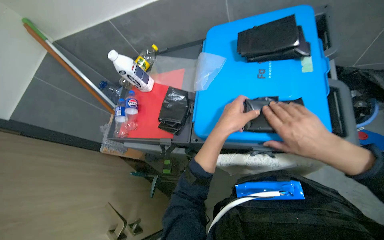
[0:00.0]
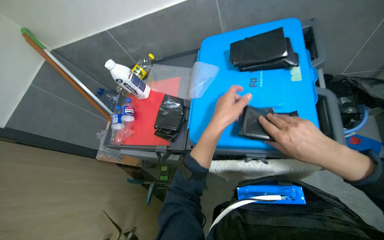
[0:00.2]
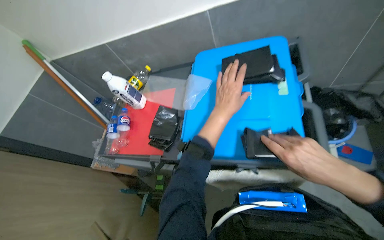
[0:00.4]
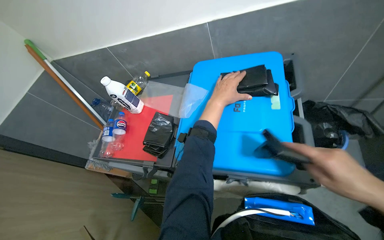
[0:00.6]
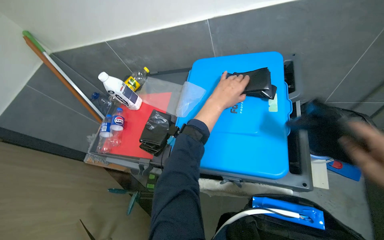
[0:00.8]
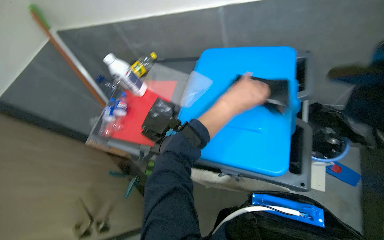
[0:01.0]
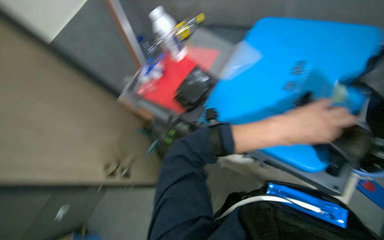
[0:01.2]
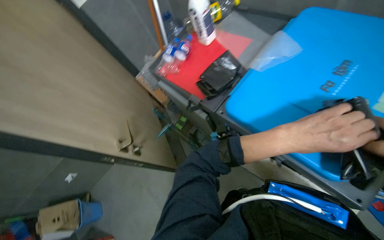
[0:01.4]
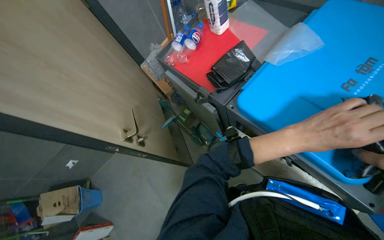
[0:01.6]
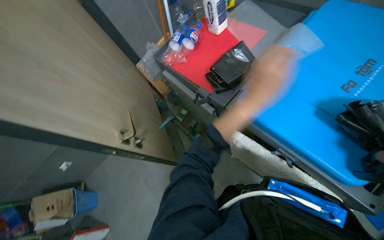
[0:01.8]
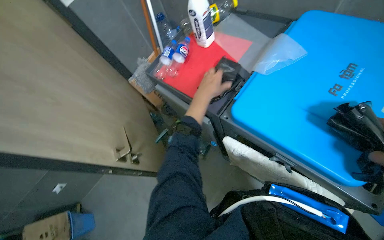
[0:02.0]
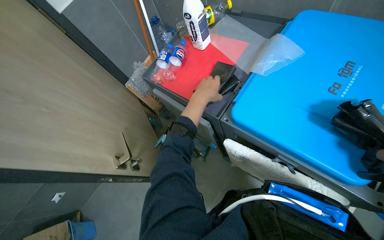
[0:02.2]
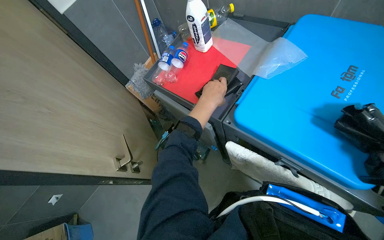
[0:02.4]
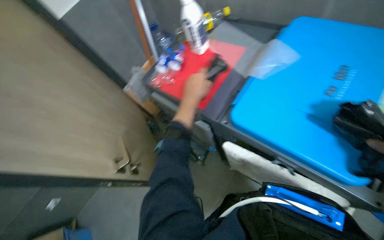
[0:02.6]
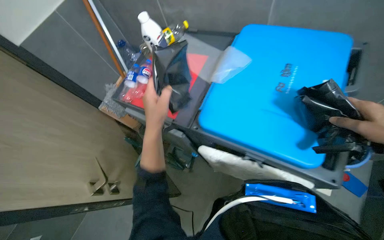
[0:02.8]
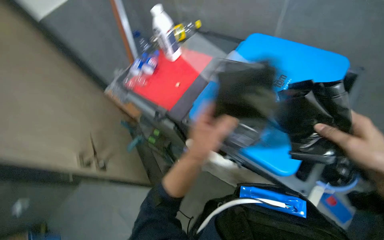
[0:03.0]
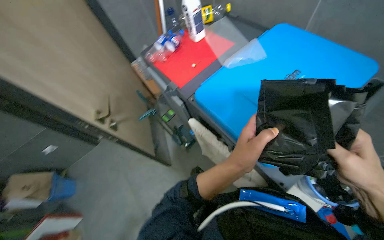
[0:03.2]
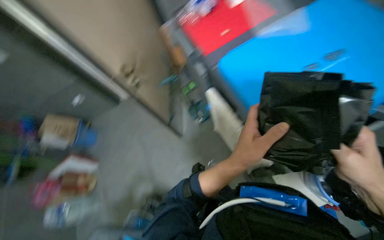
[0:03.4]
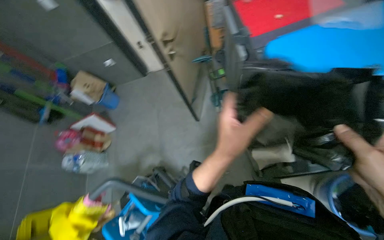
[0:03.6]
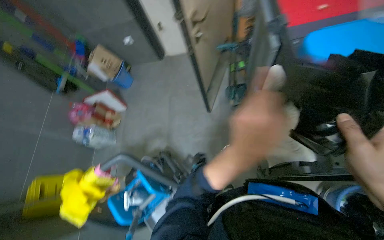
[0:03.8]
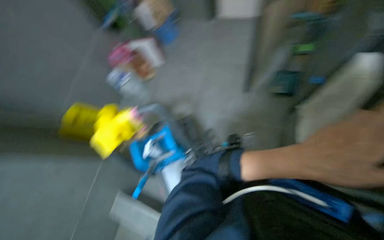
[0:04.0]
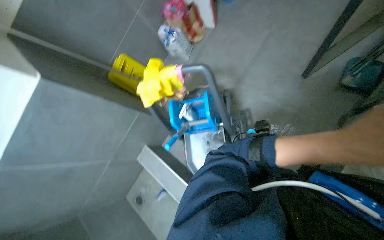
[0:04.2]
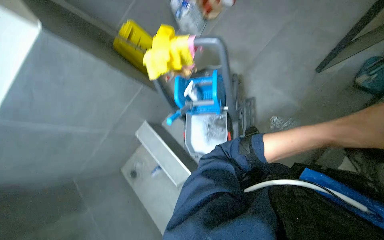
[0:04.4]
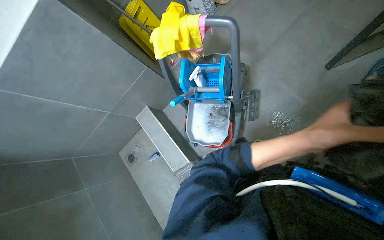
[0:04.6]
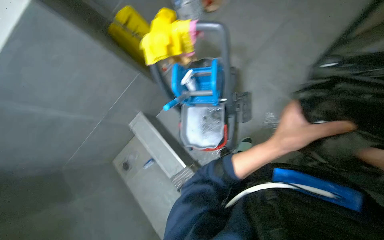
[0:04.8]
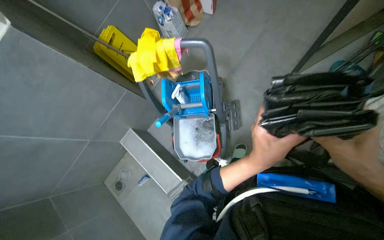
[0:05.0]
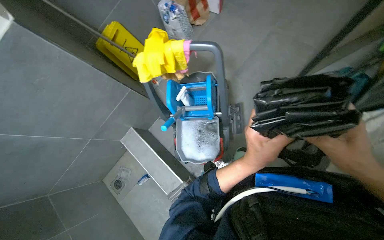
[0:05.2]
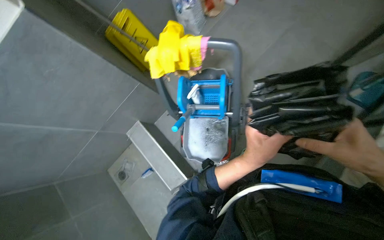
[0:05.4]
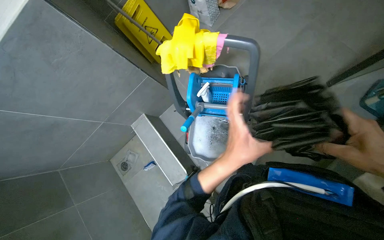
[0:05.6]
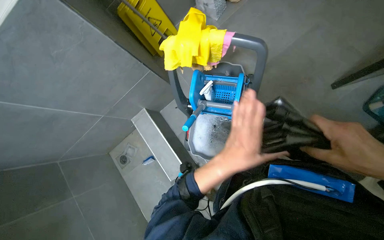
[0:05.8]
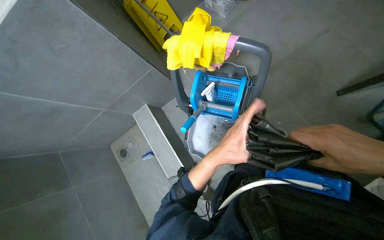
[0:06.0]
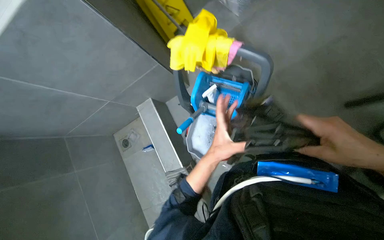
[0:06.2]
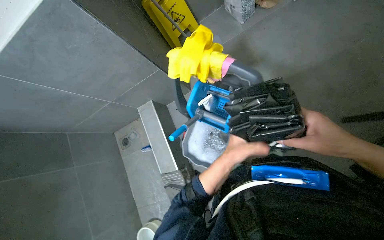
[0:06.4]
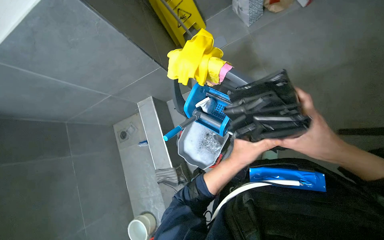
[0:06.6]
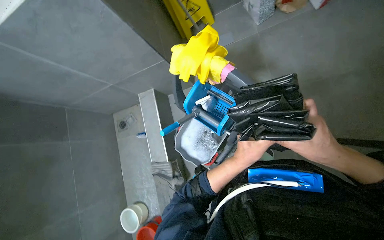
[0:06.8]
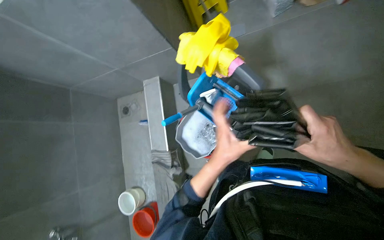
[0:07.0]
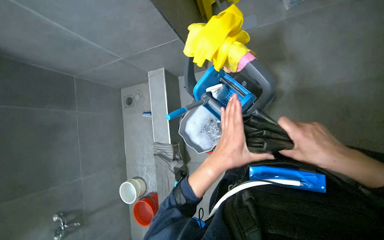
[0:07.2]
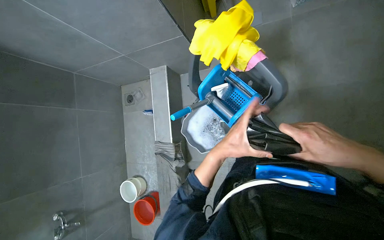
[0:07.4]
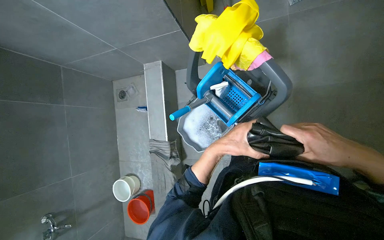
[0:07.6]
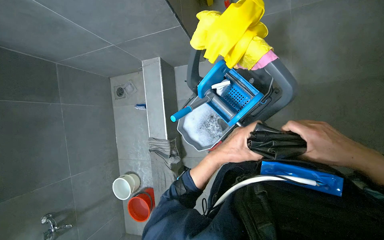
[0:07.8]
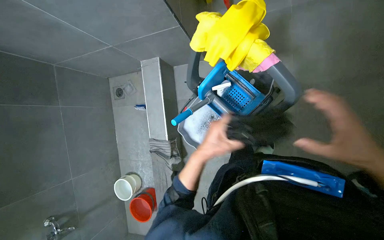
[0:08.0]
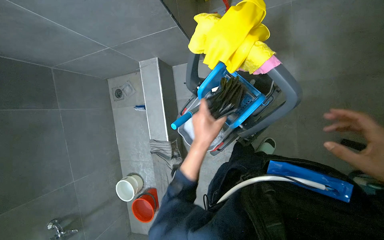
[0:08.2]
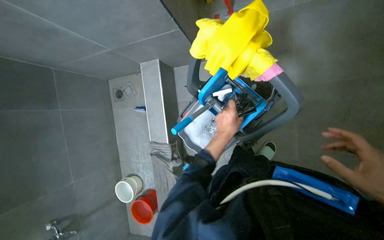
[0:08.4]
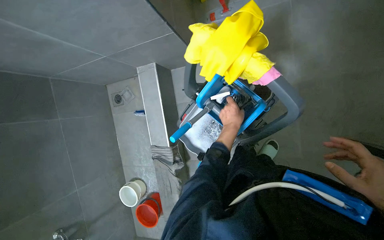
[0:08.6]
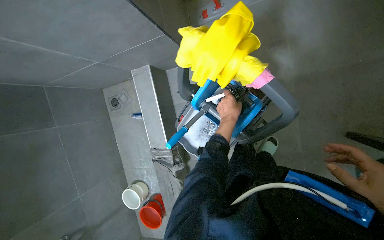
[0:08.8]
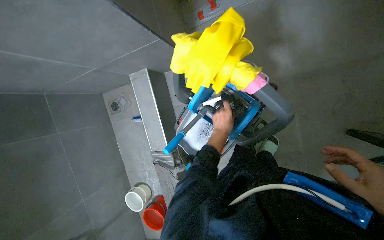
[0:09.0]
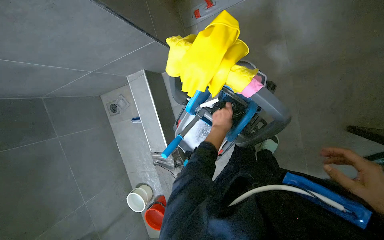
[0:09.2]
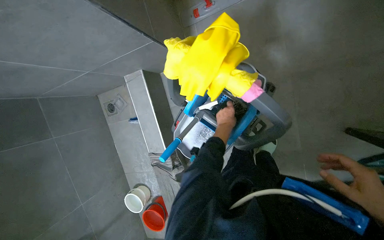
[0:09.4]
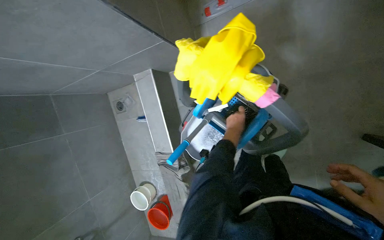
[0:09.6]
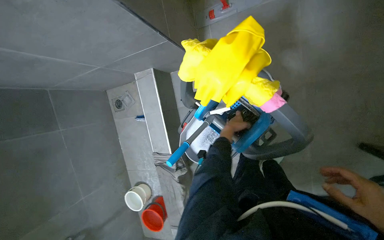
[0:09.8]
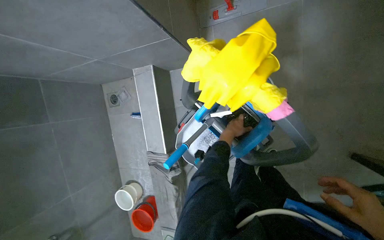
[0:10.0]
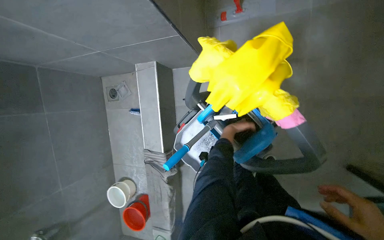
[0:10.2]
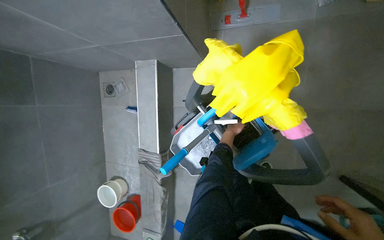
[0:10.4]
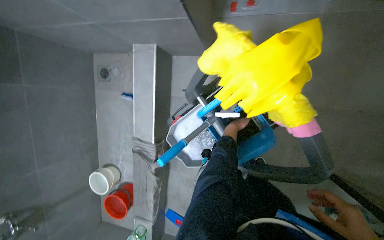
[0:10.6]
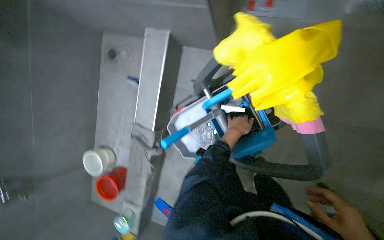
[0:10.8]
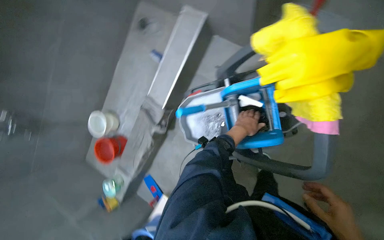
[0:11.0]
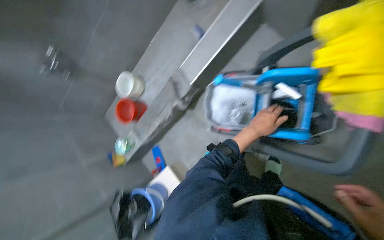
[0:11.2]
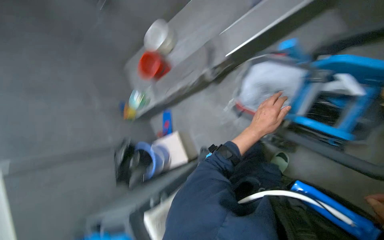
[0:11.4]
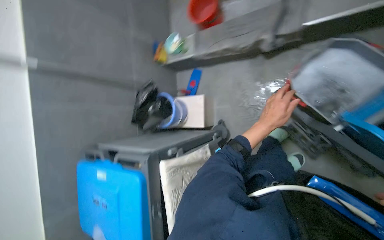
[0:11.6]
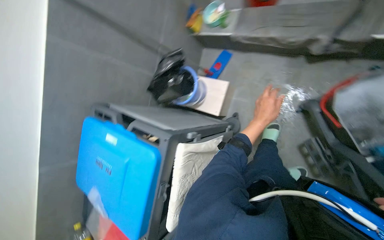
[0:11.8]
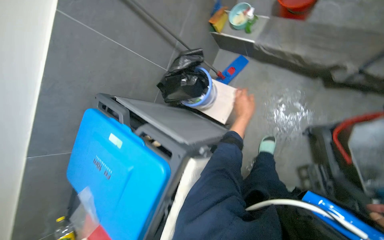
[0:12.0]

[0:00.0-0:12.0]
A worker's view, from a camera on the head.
Job: preparing cleaning supplies.
The whole recording: Unfolding and preparing trash bags. The worker unfolds and neatly stacks black trash bags, then places them into a bucket.
0:00.0 to 0:01.6: The view tips downward by about 15 degrees. Everything in view rotates about 35 degrees clockwise.
0:01.6 to 0:03.0: The left hand is displaced to the left by approximately 10 cm.
0:03.0 to 0:04.4: The wearer looks roughly 65 degrees further to the left. The view tips downward by roughly 35 degrees.
0:04.4 to 0:06.0: The left hand shifts some 35 cm to the left.
0:06.0 to 0:07.6: The view tips downward by some 15 degrees. Everything in view rotates some 25 degrees clockwise.
0:07.6 to 0:09.0: The left hand heads farther from the camera, covering about 20 cm.
0:09.0 to 0:10.4: The left hand travels farther from the camera by about 15 cm.
0:10.4 to 0:12.0: The head travels roughly 70 cm. The view tilts some 40 degrees downward. Everything in view rotates approximately 105 degrees clockwise.

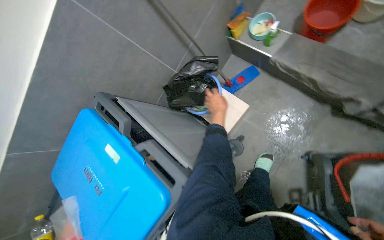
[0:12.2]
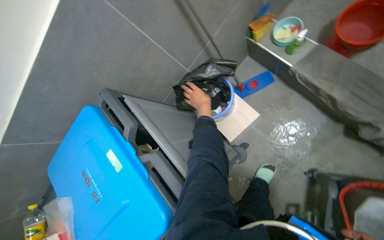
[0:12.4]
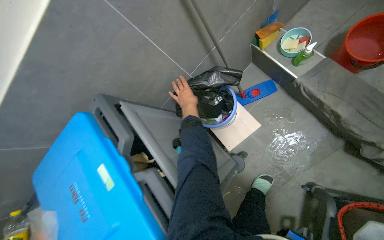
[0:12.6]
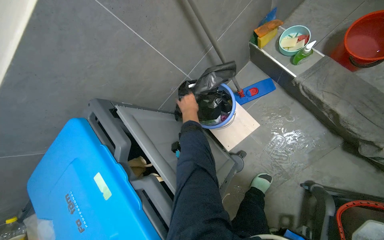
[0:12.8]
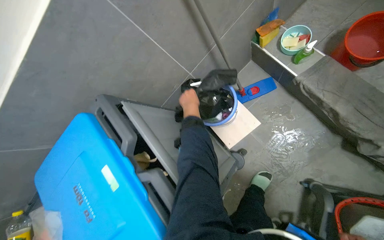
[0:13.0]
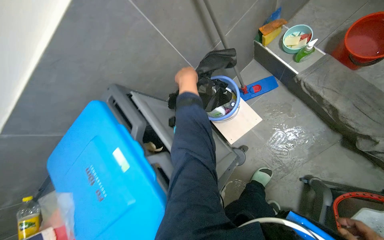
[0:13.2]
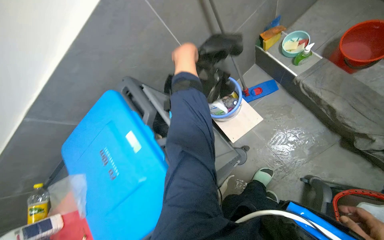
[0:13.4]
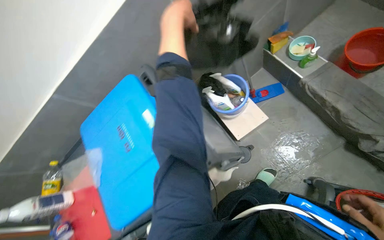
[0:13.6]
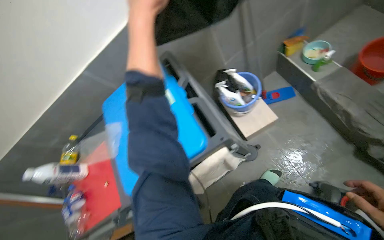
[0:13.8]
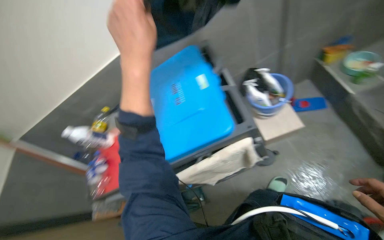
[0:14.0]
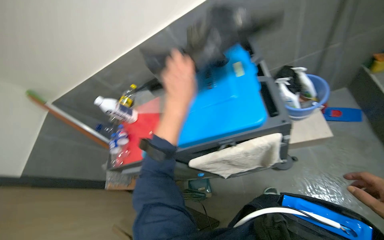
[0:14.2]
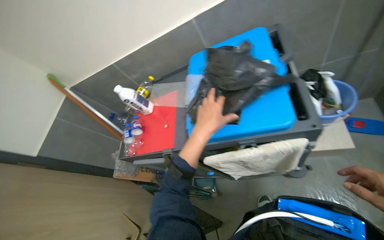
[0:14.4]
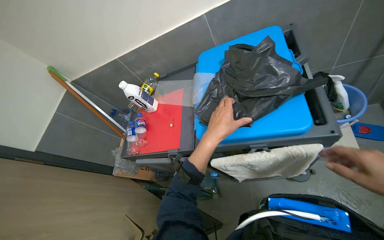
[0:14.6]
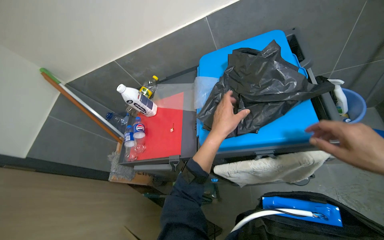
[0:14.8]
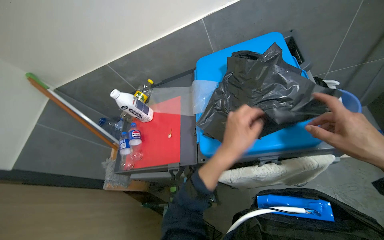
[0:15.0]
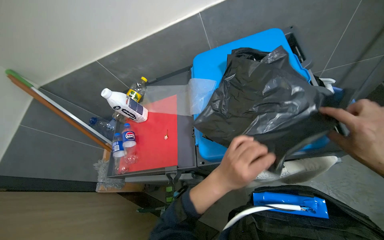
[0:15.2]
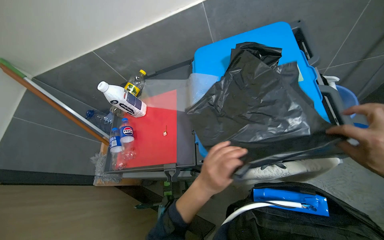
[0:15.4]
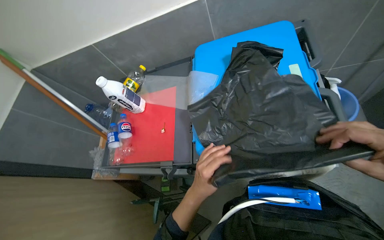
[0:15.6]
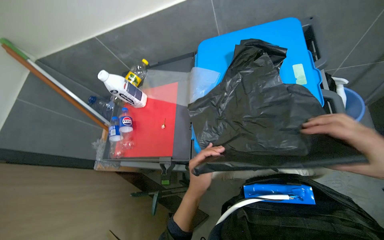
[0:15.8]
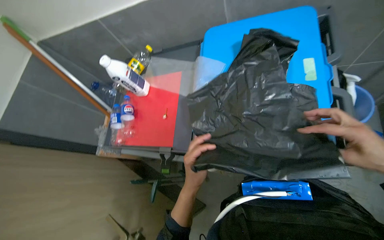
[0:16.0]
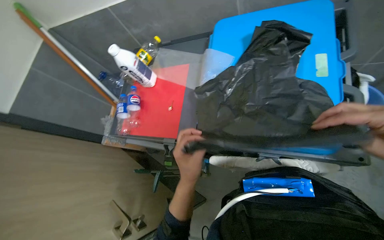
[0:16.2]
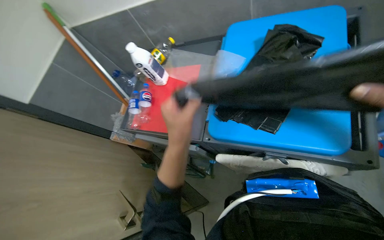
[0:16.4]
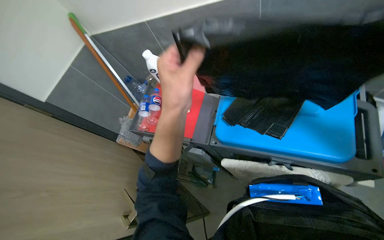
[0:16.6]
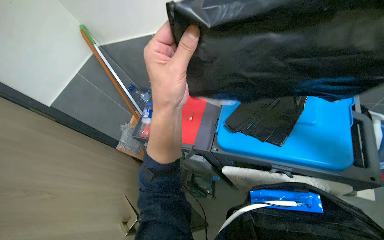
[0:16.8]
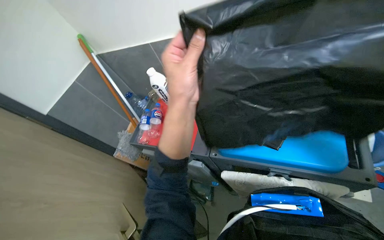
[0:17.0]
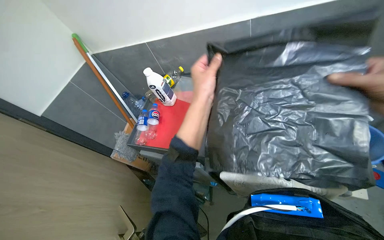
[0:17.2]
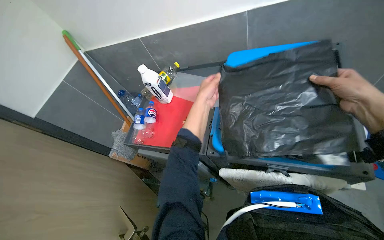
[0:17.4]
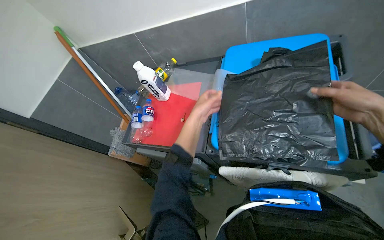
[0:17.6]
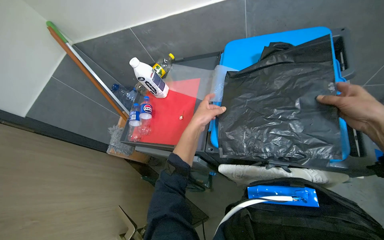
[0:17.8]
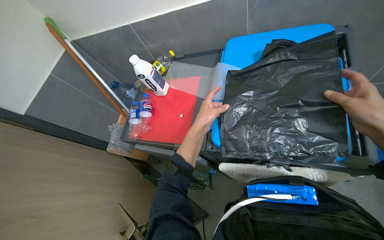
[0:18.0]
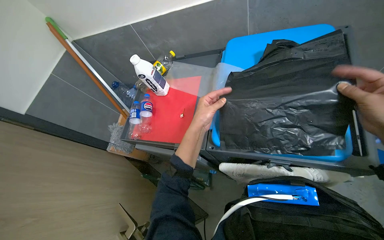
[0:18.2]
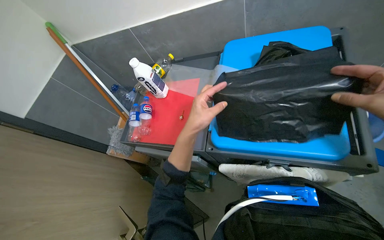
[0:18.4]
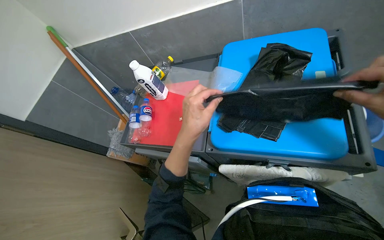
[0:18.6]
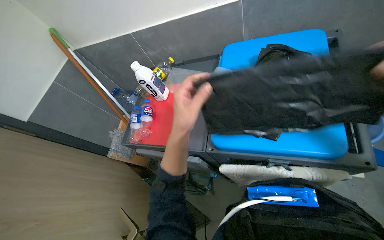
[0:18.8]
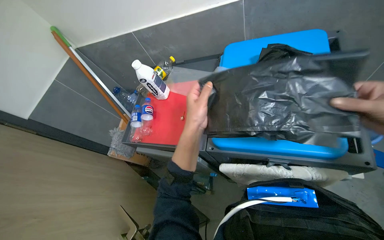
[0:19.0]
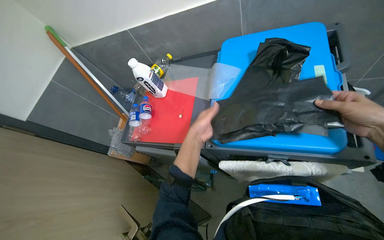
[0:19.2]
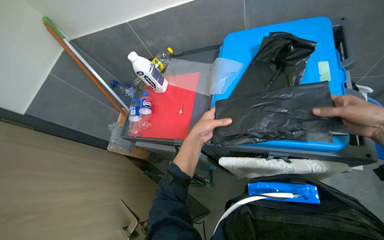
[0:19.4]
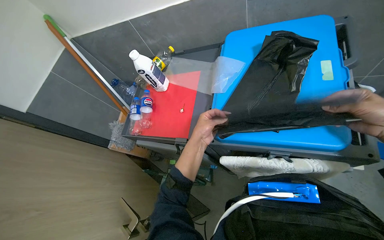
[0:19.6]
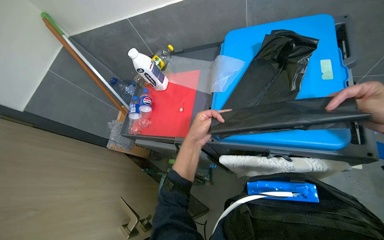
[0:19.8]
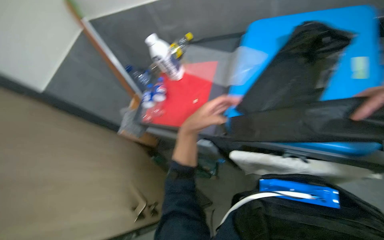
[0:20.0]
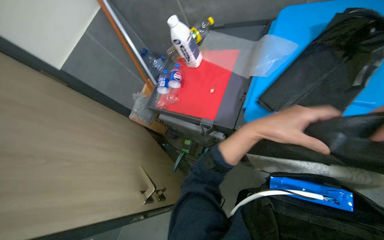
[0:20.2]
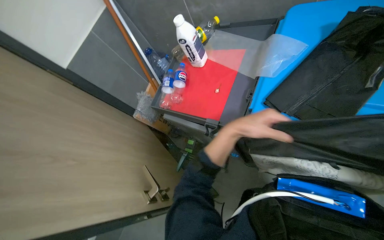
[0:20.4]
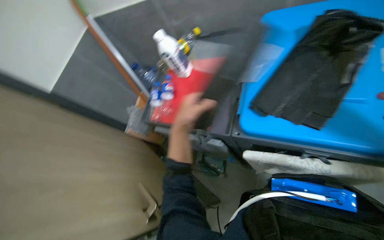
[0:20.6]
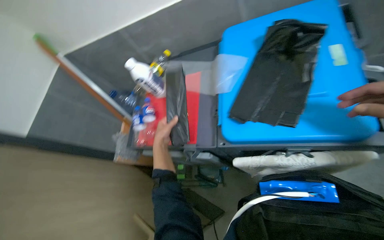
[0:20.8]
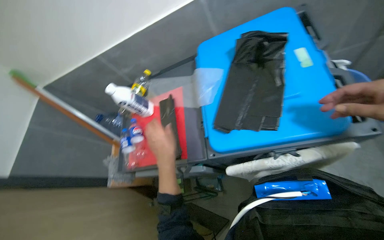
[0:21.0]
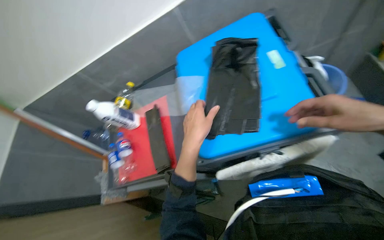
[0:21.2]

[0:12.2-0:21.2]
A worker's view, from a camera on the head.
Job: preparing cleaning supplies.
The whole recording: Unfolding and preparing trash bags. The worker unfolds and neatly stacks black trash bags, then places them into a bucket.
0:12.2 to 0:13.8: The left hand moves nearer to the camera and to the left, about 60 cm.
0:15.2 to 0:16.6: The left hand moves to the left and up the picture, approximately 20 cm.
0:16.6 to 0:18.2: The left hand travels farther from the camera by approximately 15 cm.
